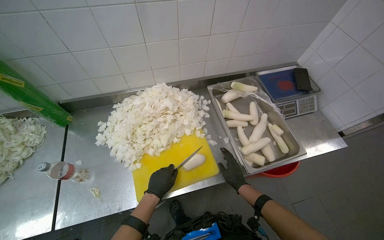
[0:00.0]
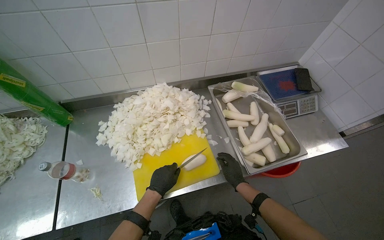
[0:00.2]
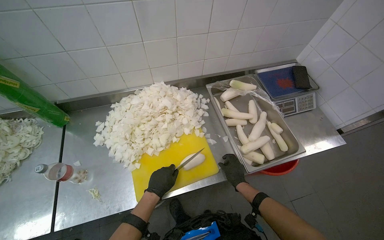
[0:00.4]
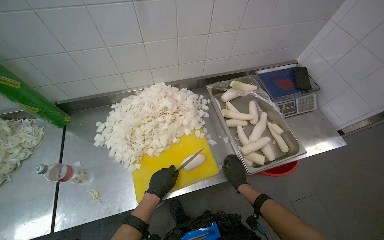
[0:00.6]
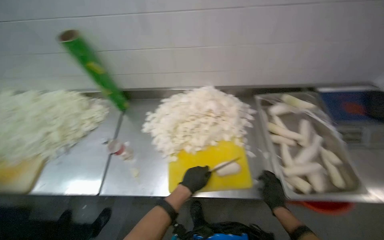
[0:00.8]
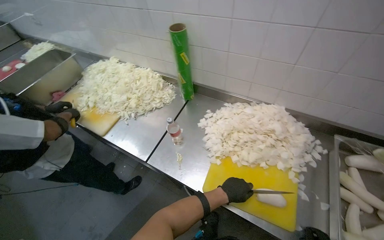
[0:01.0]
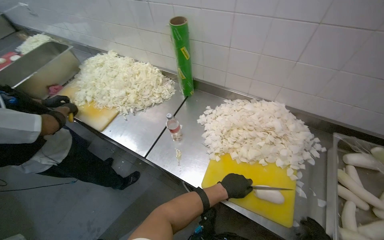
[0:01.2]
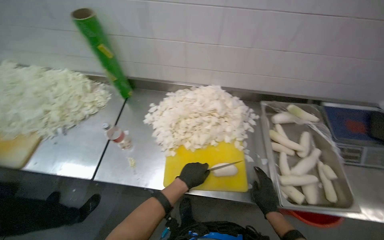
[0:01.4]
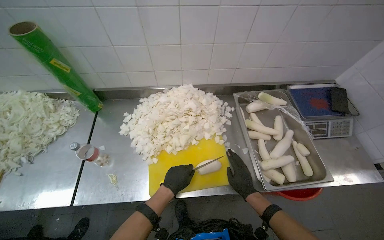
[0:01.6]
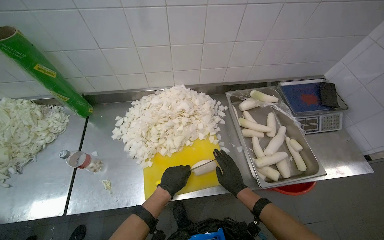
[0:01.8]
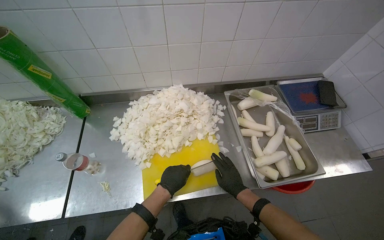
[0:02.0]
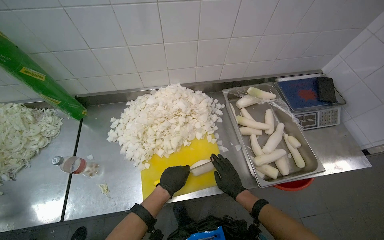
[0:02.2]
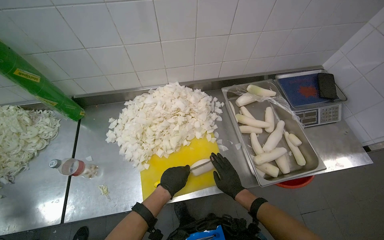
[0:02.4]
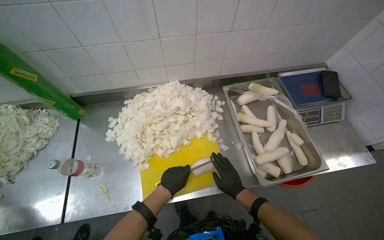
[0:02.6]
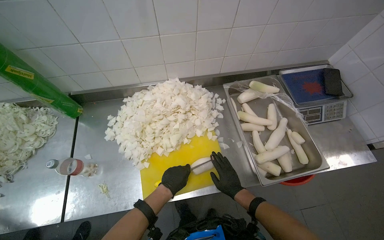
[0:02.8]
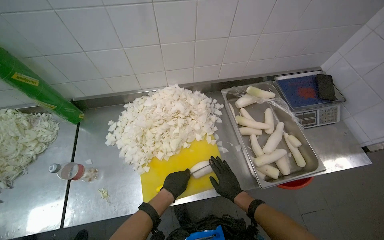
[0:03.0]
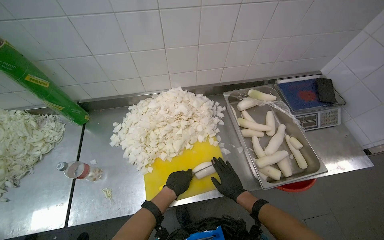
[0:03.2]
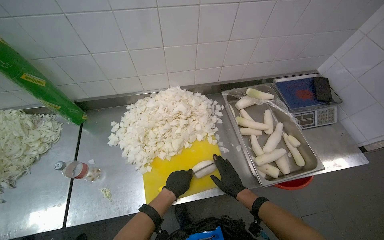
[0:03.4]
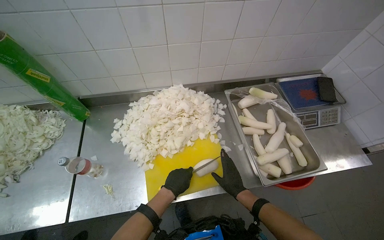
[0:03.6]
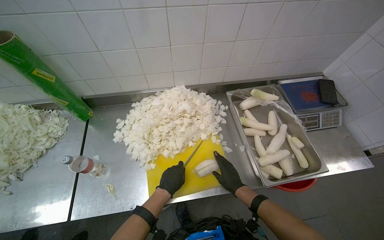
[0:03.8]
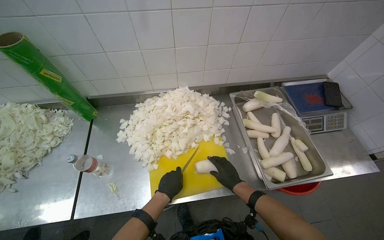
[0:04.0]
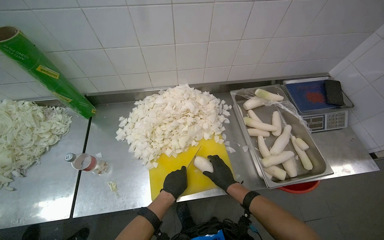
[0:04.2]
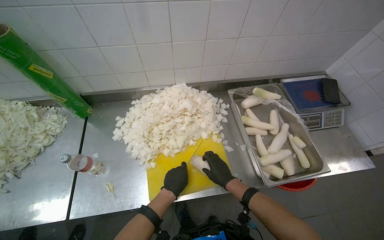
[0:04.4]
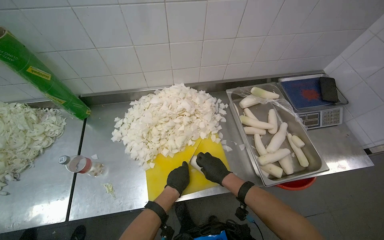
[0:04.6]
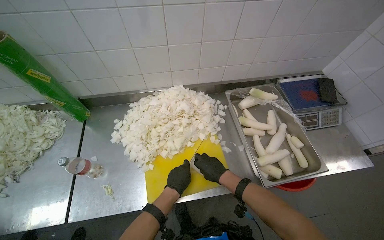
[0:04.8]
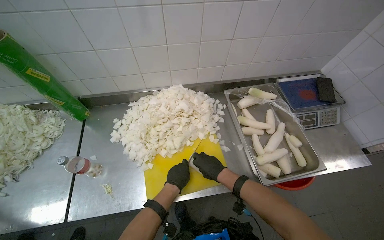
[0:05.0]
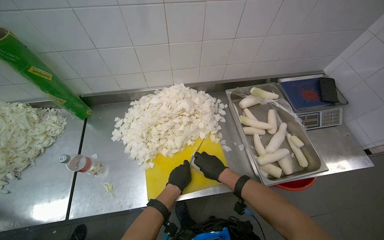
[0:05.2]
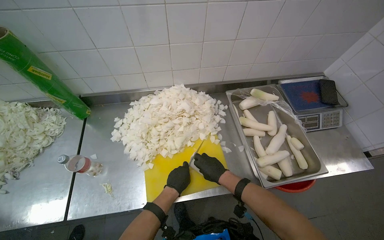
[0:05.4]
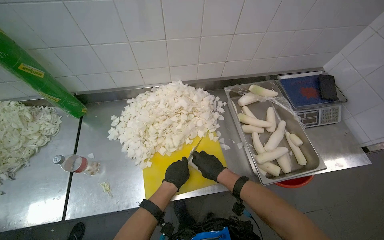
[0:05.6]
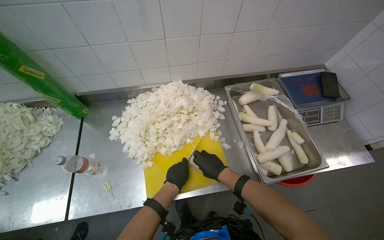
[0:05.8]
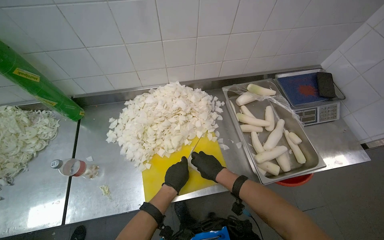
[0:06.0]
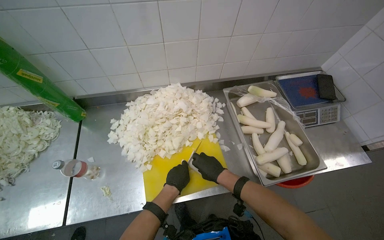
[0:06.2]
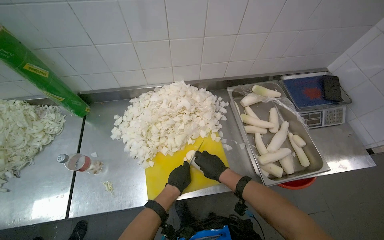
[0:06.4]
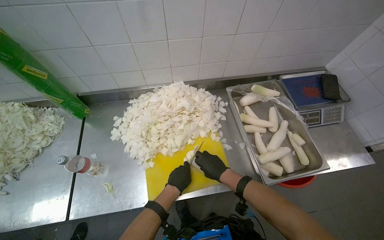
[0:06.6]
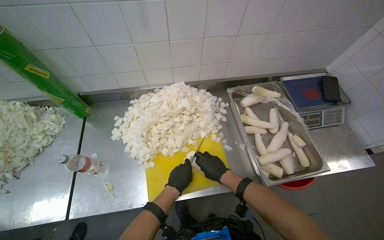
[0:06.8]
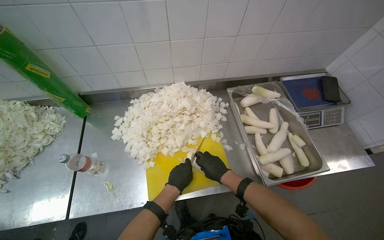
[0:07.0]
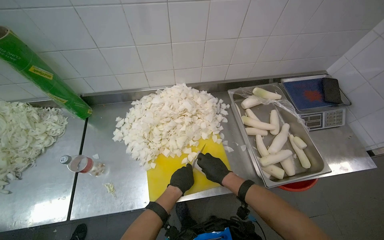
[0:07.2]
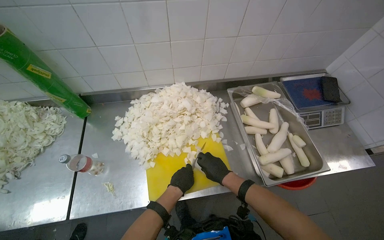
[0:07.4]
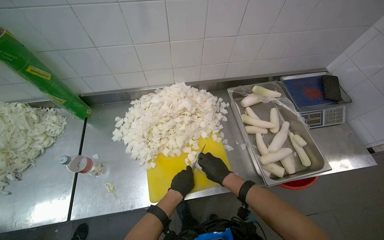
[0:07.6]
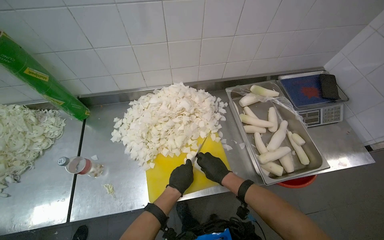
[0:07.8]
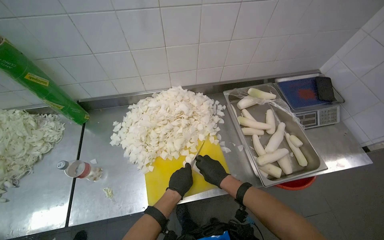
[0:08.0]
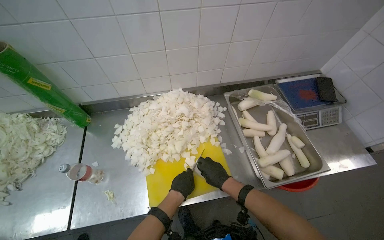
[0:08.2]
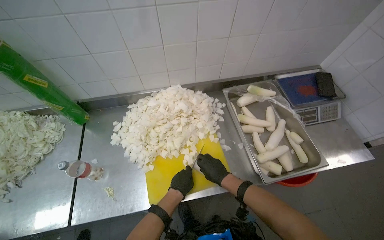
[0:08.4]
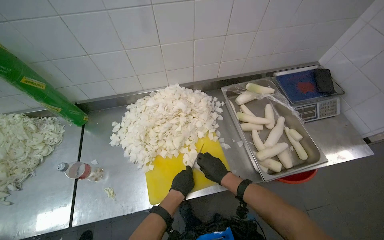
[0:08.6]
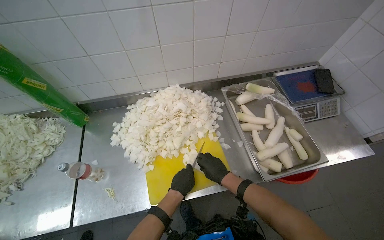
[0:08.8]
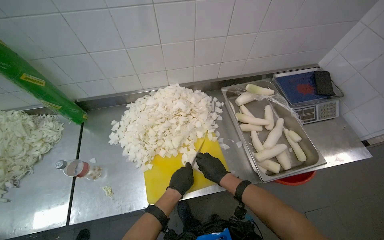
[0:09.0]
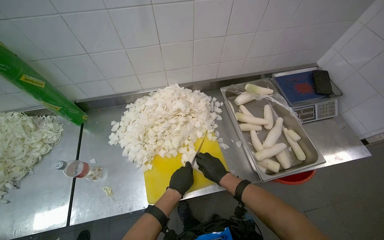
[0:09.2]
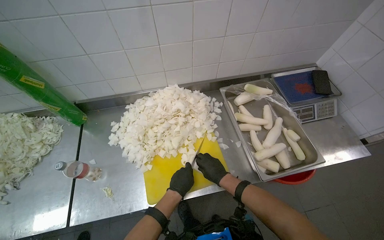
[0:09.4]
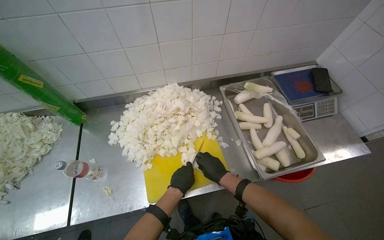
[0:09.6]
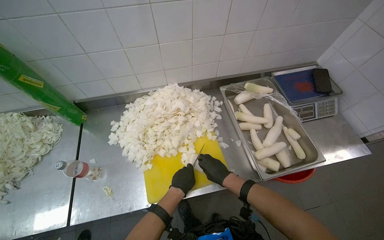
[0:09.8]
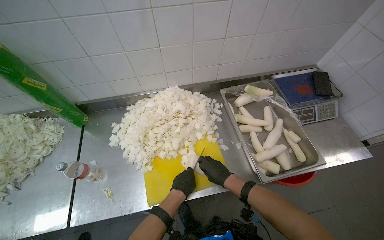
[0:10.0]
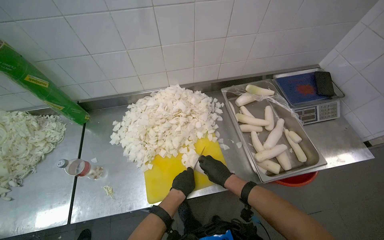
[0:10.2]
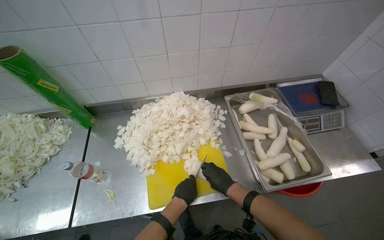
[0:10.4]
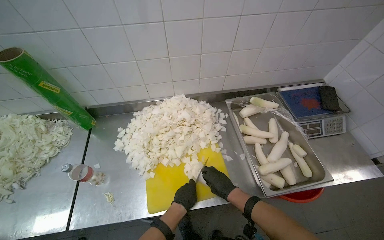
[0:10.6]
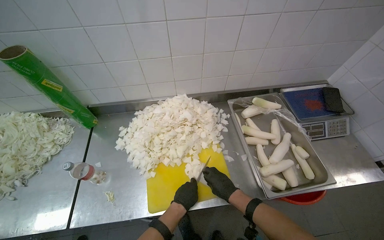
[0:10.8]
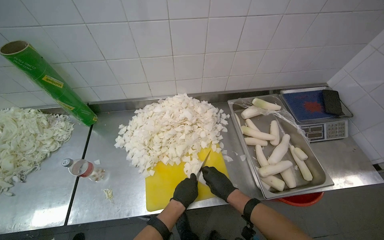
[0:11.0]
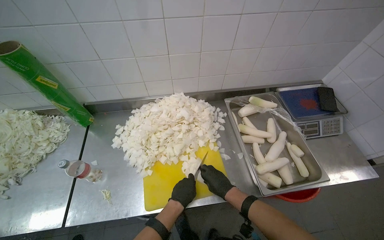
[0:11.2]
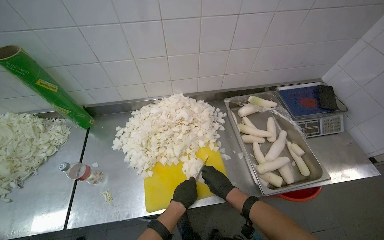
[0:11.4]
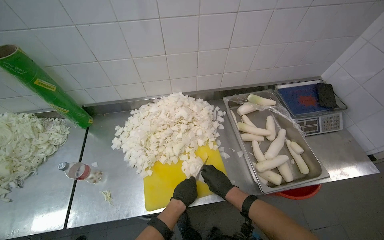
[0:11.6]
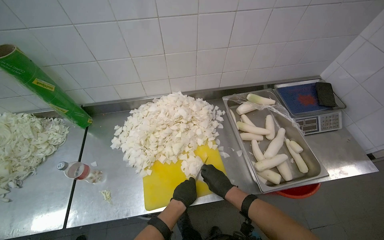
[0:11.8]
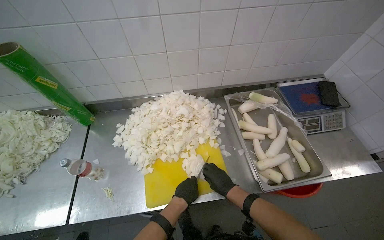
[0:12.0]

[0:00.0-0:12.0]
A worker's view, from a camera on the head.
Job: preparing food.
The whole recording: Chopping white radishes. The worker chops white radishes into small pieces on a yellow cutting board.
0:01.6 to 0:04.4: The hands stay close to where they were, moving slightly.
0:04.4 to 0:12.0: The hands make small movements and keep their place.

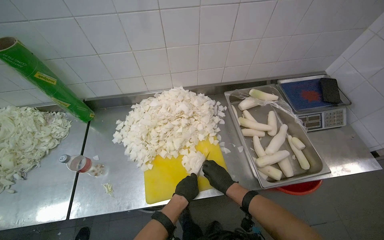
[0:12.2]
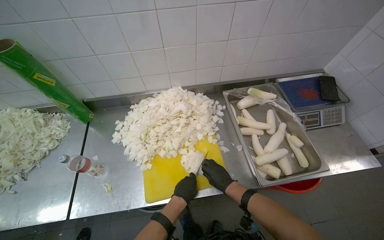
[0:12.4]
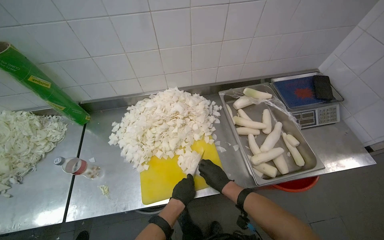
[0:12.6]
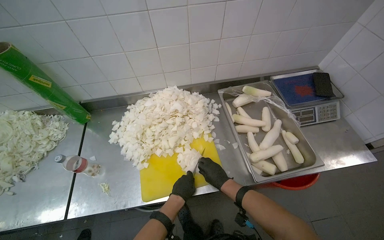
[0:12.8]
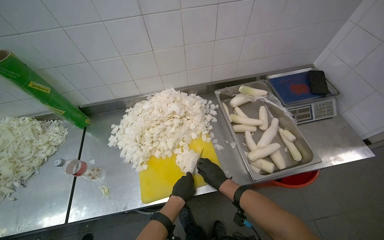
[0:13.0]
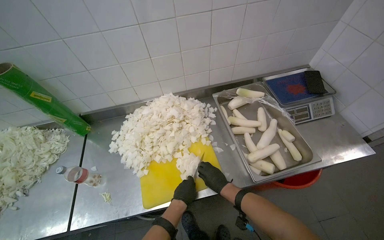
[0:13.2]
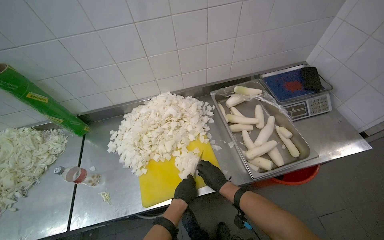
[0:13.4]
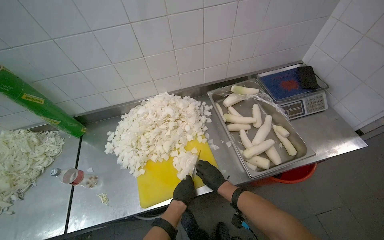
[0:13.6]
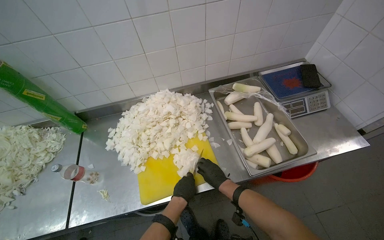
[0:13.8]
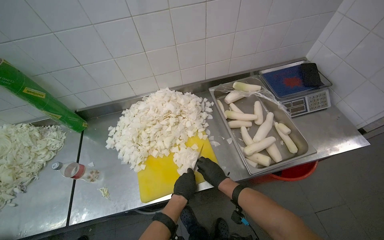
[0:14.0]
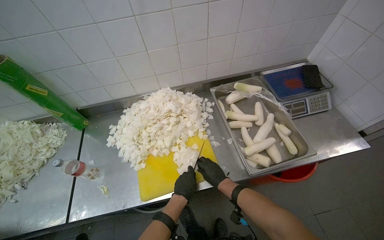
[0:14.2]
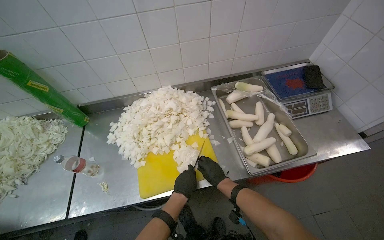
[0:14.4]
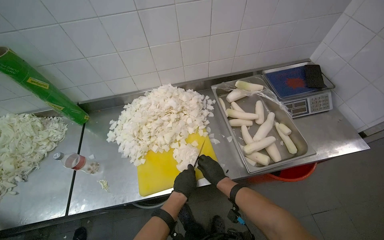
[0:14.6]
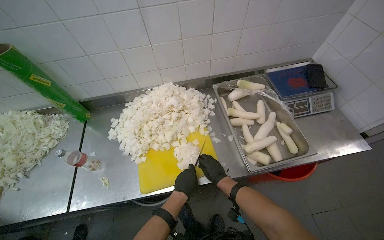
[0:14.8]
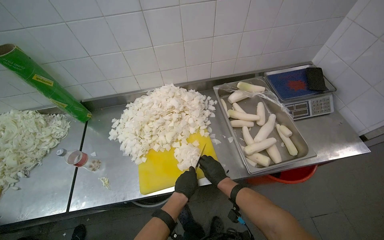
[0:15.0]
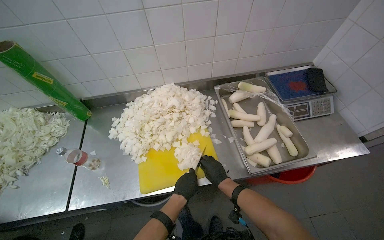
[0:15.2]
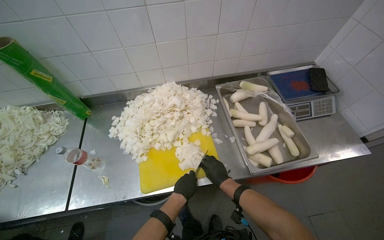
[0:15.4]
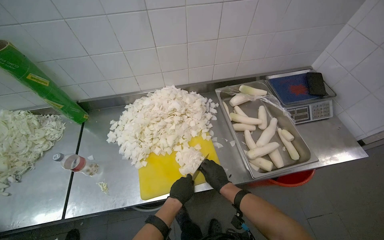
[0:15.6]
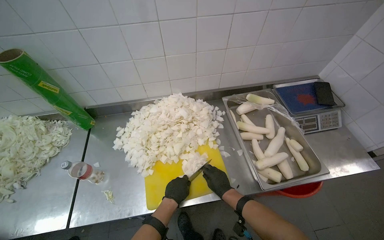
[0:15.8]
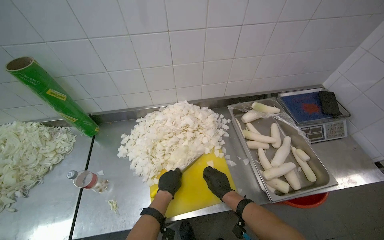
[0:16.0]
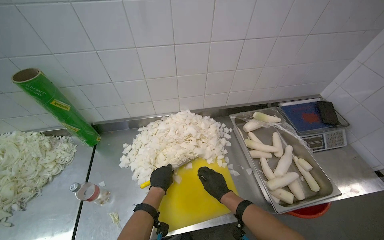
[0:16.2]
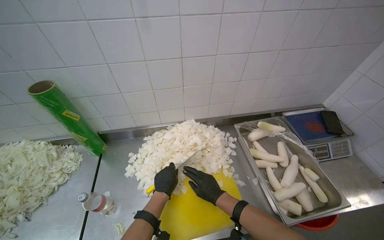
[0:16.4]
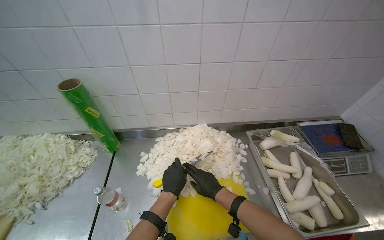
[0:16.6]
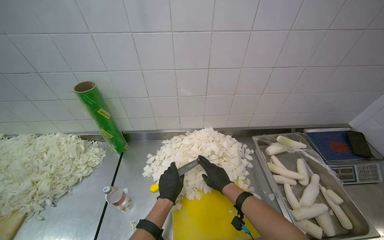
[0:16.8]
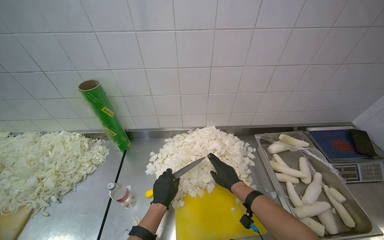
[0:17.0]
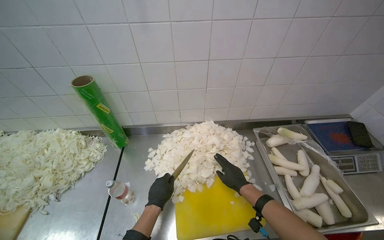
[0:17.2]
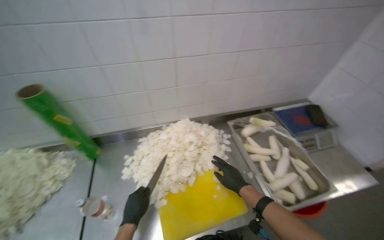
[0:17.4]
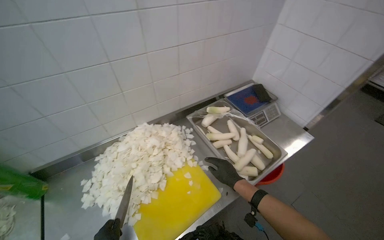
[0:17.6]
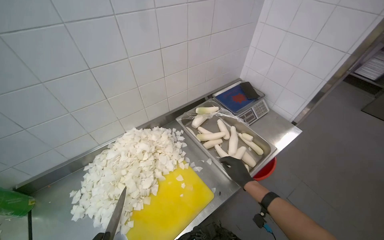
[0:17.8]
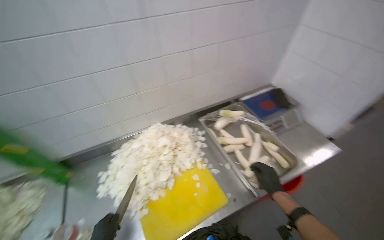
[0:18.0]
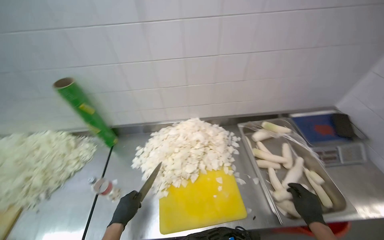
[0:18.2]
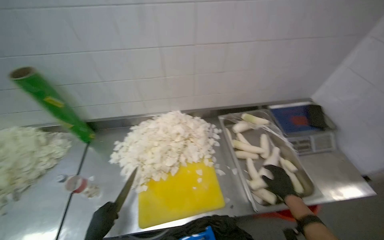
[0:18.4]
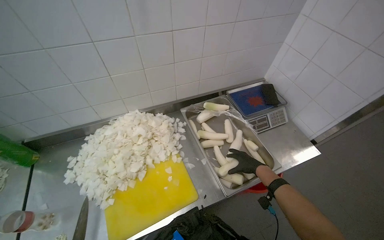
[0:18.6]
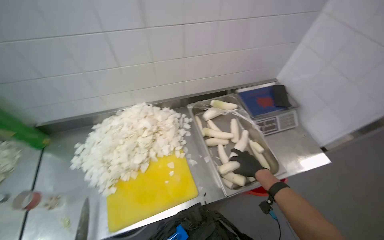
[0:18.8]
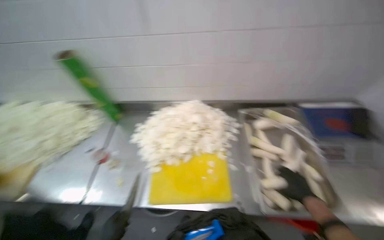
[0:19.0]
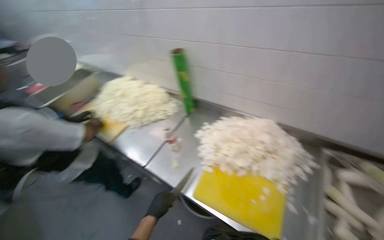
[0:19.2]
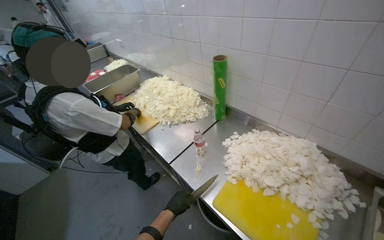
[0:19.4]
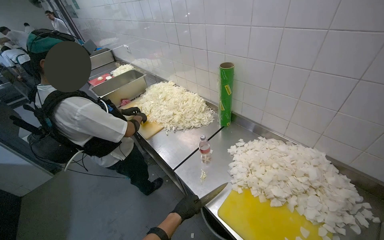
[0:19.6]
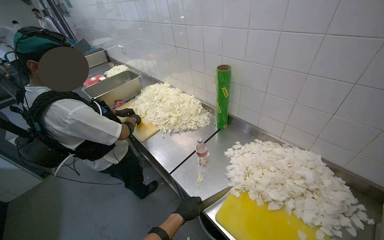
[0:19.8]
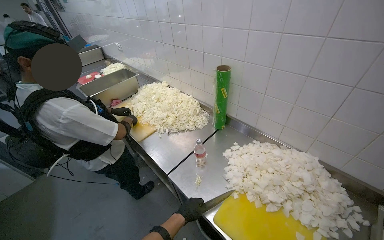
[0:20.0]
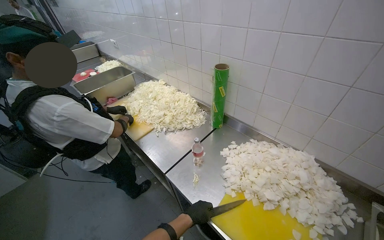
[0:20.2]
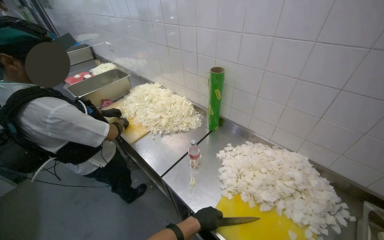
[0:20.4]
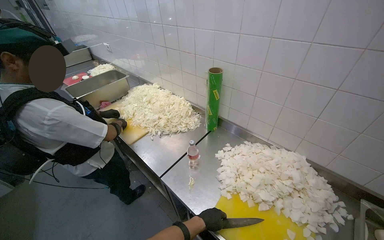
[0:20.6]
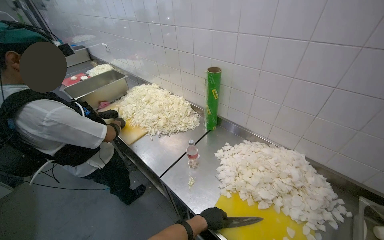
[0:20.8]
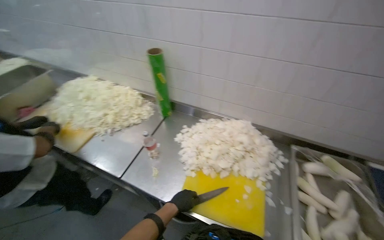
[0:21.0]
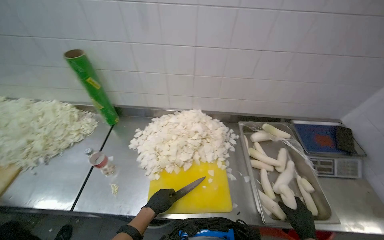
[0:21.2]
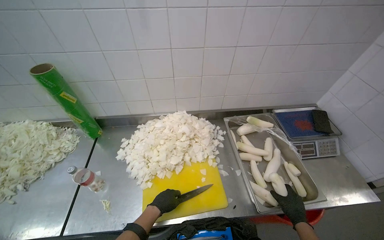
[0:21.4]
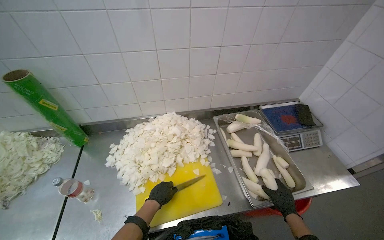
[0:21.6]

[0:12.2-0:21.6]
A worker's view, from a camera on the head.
Job: preparing food.
The whole recording: Chopping white radishes. The worker chops white radishes into small pieces on a yellow cutting board.
0:12.2 to 0:15.4: The hands make small movements and keep their place.
0:15.4 to 0:17.0: The view tilts approximately 15 degrees upward. The left hand goes some 25 cm to the left.
0:18.4 to 0:20.0: The wearer's head swings approximately 50 degrees to the left.
0:20.0 to 0:21.6: The wearer looks approximately 55 degrees further to the right.
